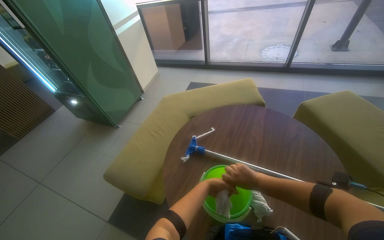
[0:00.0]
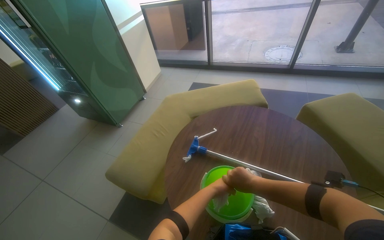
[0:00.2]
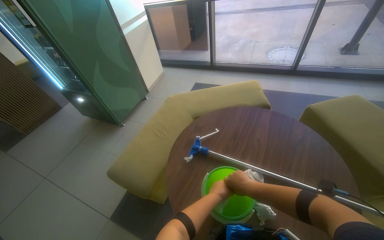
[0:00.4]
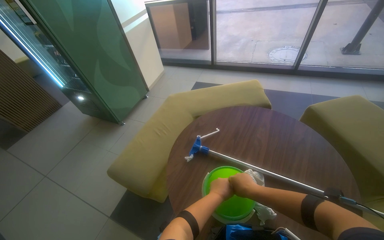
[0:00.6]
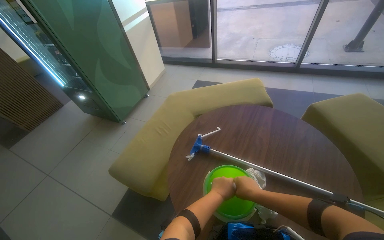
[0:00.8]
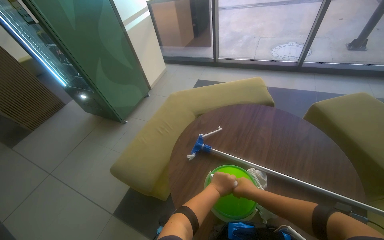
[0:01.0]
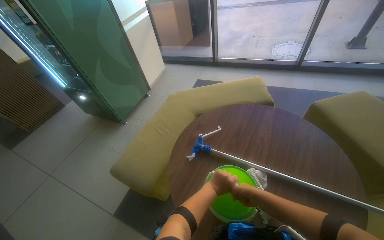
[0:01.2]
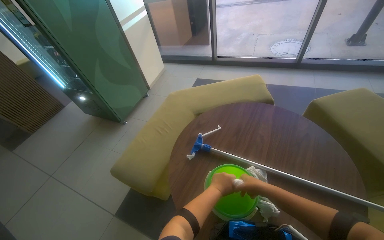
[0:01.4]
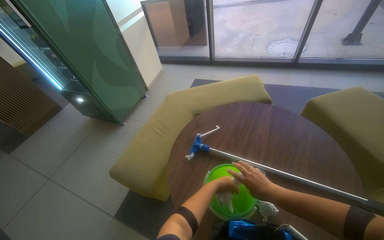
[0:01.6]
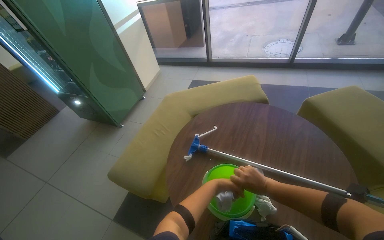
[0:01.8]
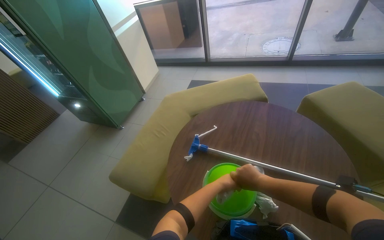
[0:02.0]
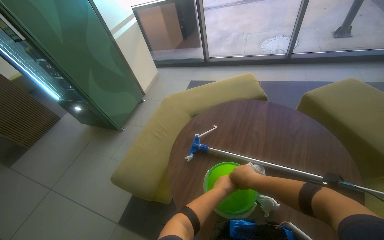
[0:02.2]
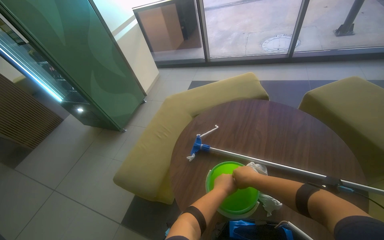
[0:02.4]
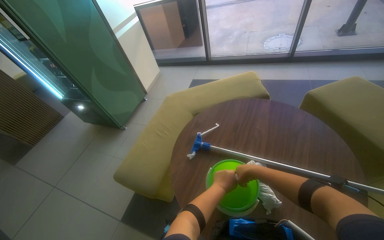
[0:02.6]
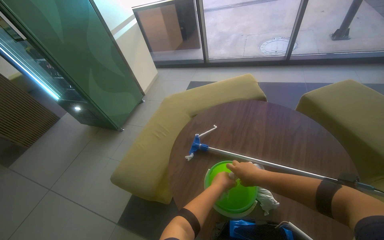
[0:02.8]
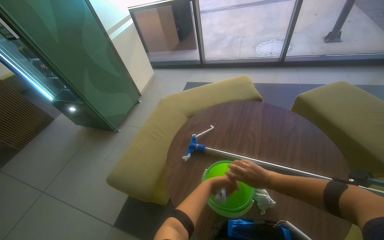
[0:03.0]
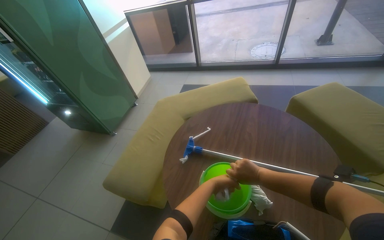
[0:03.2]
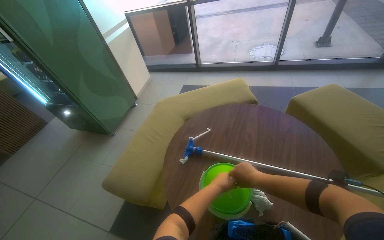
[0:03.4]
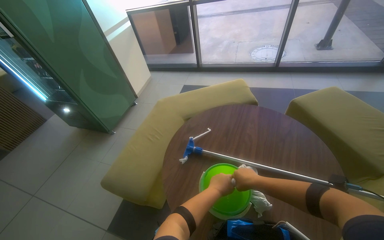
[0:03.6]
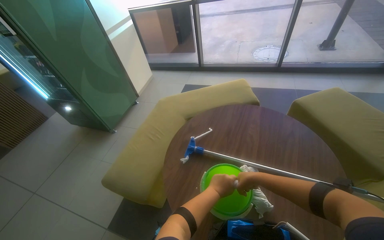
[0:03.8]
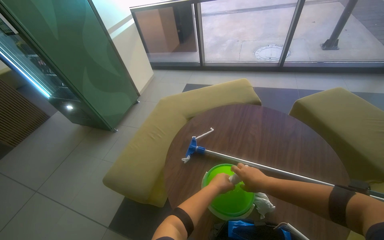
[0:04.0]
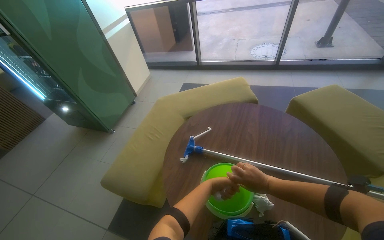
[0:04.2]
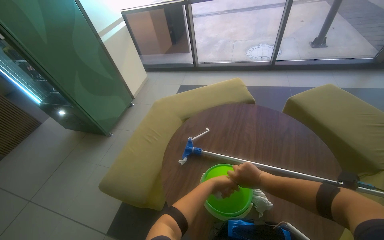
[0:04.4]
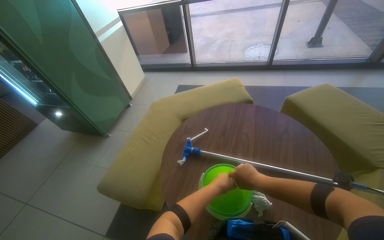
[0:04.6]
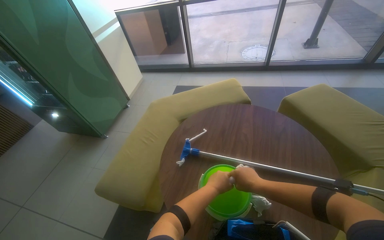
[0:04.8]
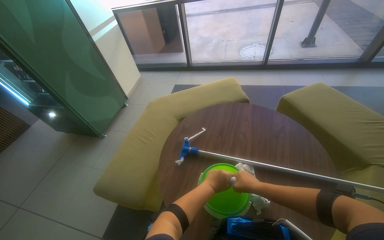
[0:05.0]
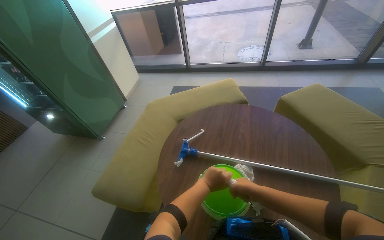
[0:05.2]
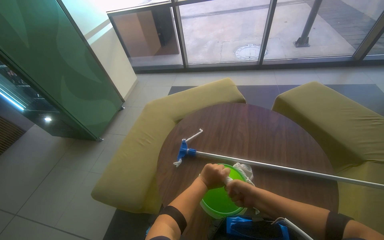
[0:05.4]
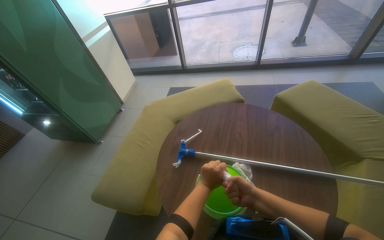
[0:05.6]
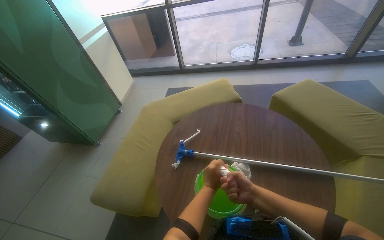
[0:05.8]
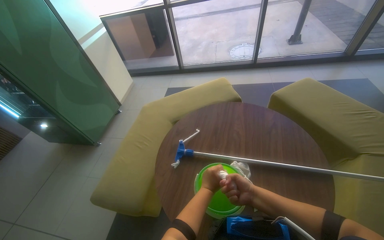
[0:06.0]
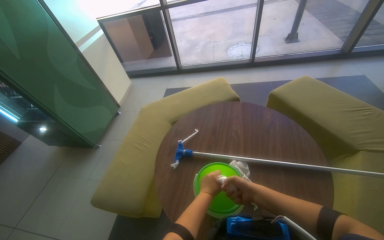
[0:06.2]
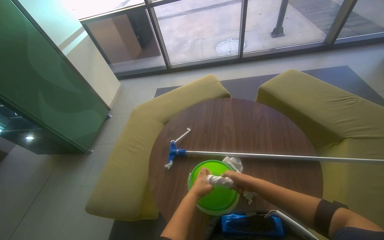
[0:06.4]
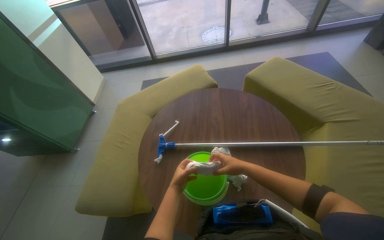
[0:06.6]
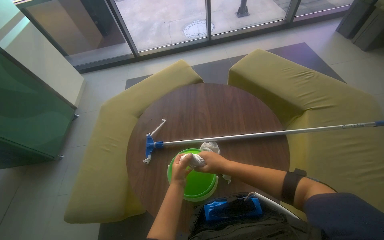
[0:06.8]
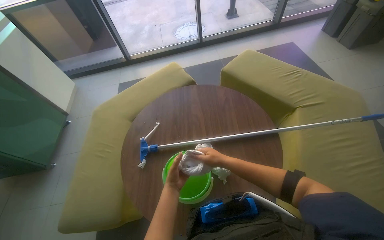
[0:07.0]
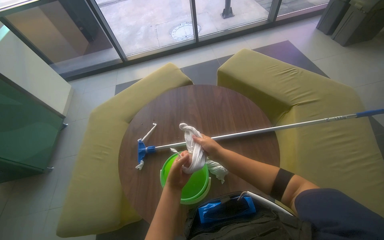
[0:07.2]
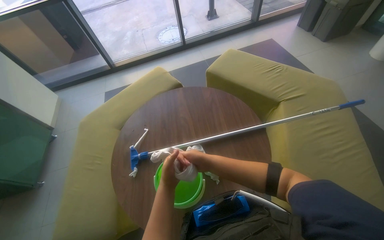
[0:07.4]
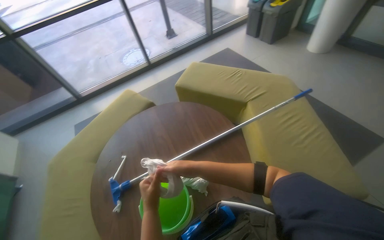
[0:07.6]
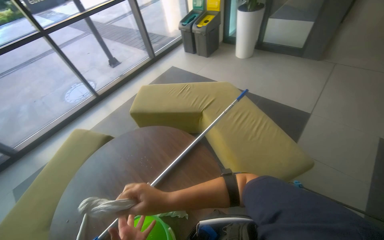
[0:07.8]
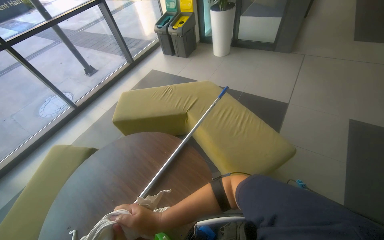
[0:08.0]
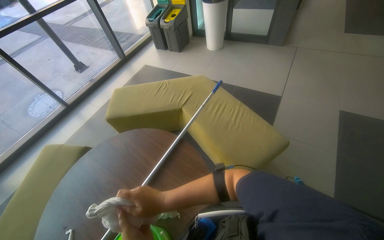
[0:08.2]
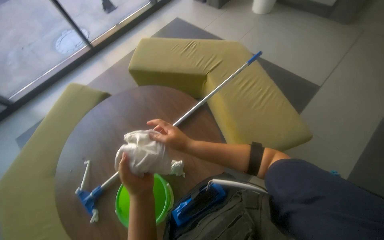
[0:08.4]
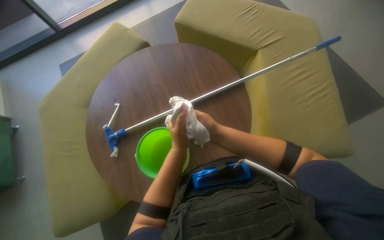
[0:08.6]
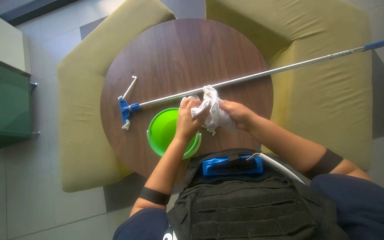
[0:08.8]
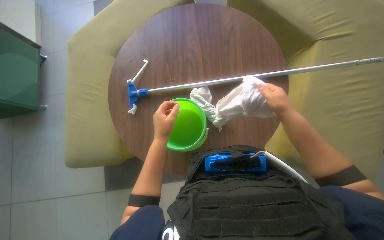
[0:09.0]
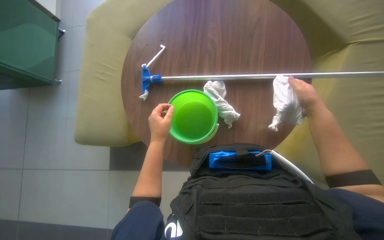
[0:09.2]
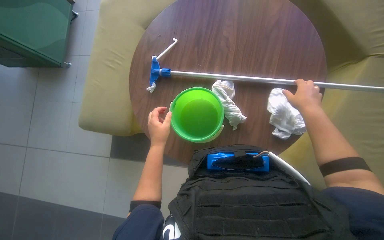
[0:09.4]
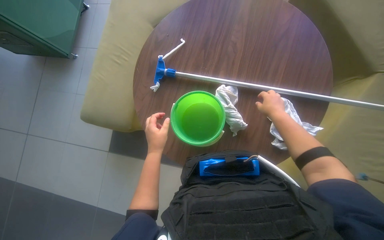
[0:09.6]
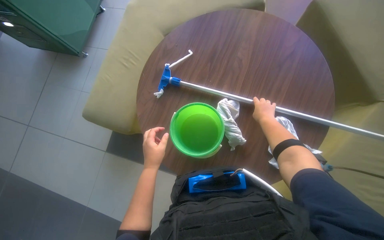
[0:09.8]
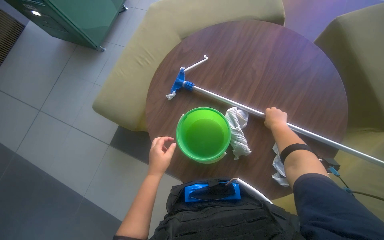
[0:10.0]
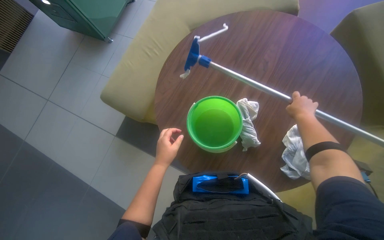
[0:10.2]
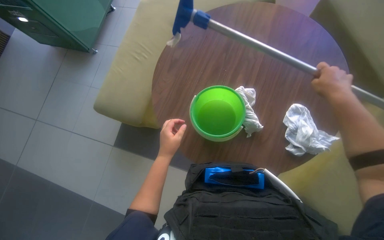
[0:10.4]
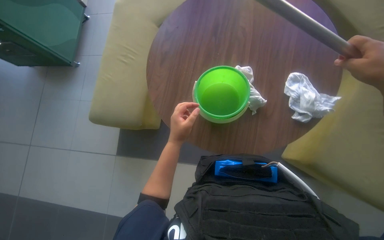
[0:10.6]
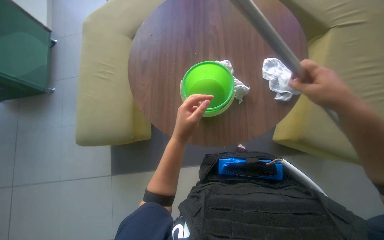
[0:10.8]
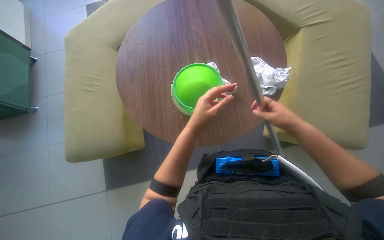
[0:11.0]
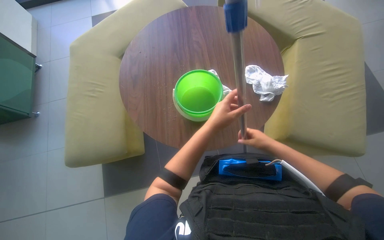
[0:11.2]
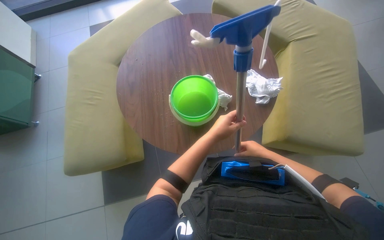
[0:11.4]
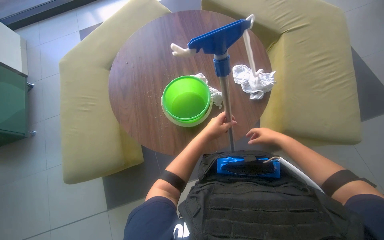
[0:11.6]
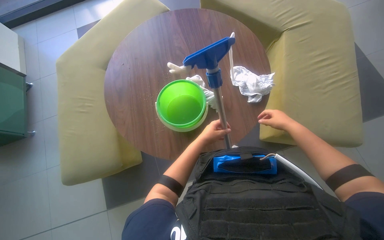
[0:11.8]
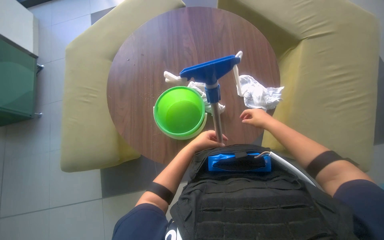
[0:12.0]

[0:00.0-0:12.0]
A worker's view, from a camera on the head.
Job: preparing cleaning supplies.
The whole recording: Wringing cleaning cloth. The worker wrings out a cleaning cloth in a green bucket.
0:00.0 to 0:01.6: The hands work in one place, with small movements.
0:01.6 to 0:03.0: The left hand moves nearer to the camera, roughly 10 cm.
0:03.0 to 0:06.0: The hands work in one place, with small movements.
0:06.0 to 0:07.6: The head turns to the right by about 40 degrees.
0:07.6 to 0:09.0: The camera pitches downward, by roughly 30 degrees.
0:09.0 to 0:10.4: The left hand heads down the picture, covering approximately 10 cm. The right hand goes some 15 cm up the picture, and travels farther from the camera and back again, approximately 20 cm each way.
0:10.4 to 0:12.0: Everything in view rotates some 30 degrees counterclockwise.

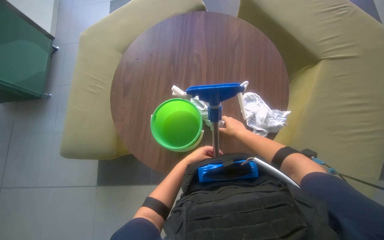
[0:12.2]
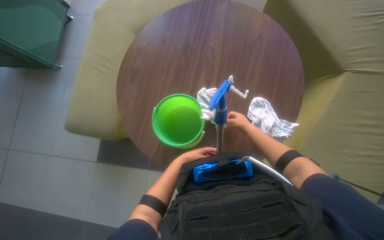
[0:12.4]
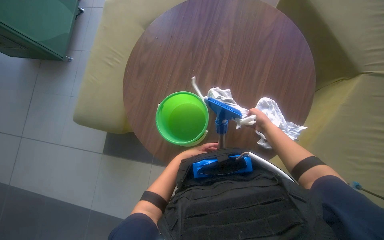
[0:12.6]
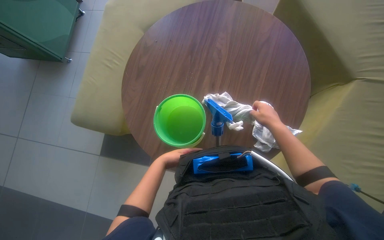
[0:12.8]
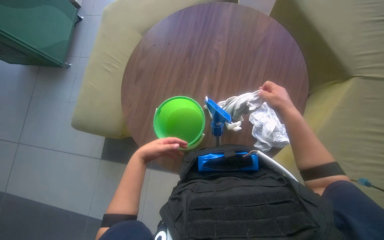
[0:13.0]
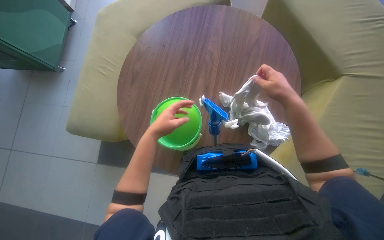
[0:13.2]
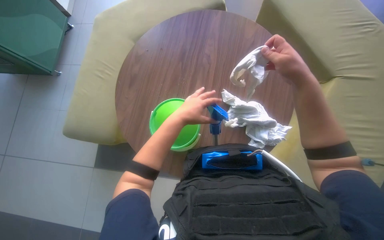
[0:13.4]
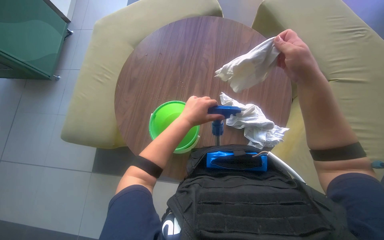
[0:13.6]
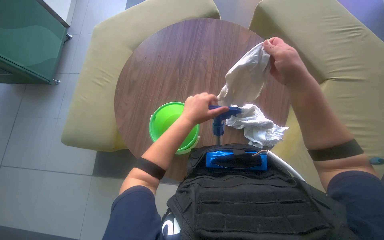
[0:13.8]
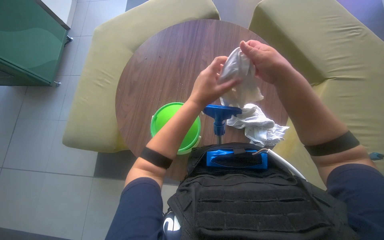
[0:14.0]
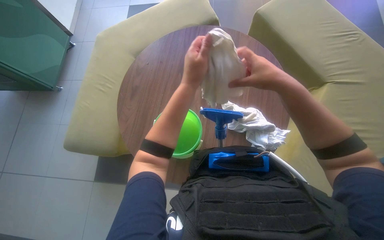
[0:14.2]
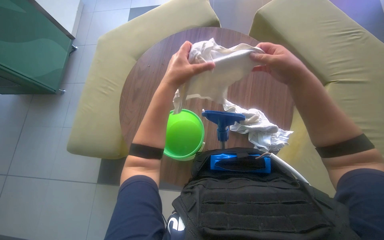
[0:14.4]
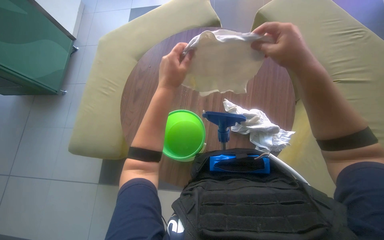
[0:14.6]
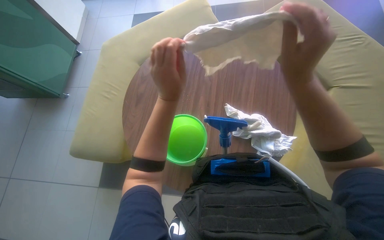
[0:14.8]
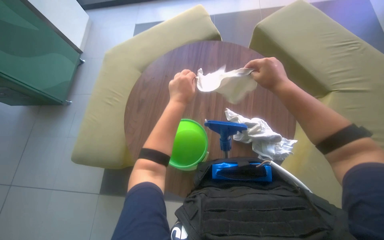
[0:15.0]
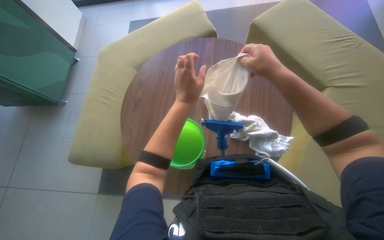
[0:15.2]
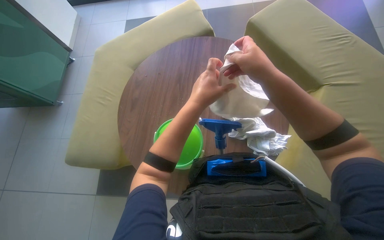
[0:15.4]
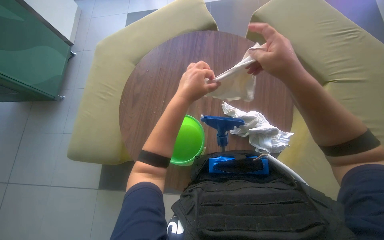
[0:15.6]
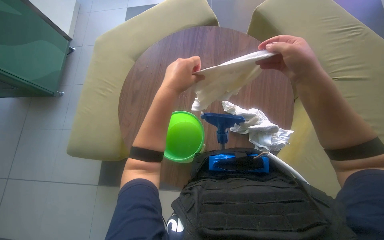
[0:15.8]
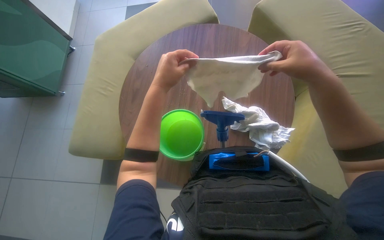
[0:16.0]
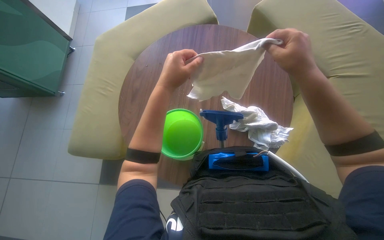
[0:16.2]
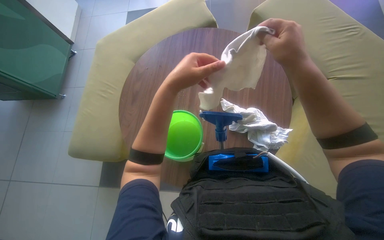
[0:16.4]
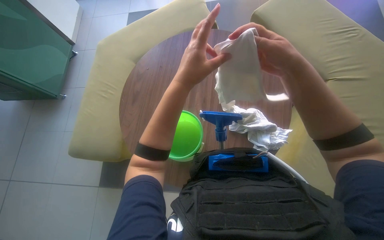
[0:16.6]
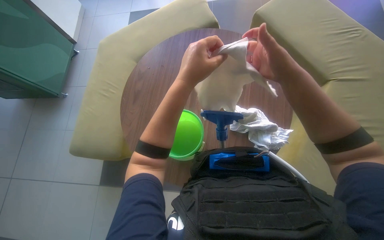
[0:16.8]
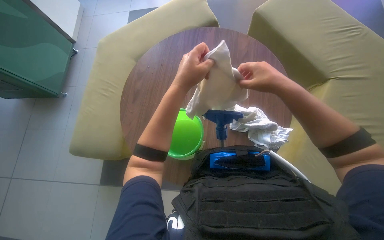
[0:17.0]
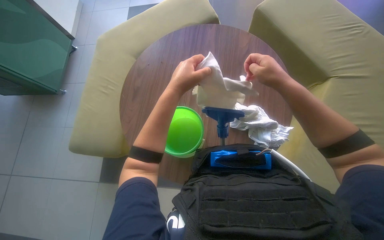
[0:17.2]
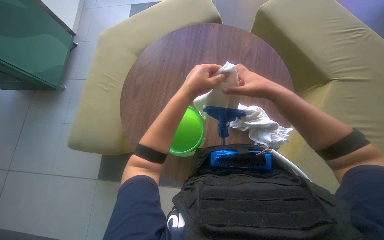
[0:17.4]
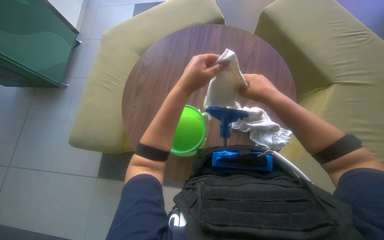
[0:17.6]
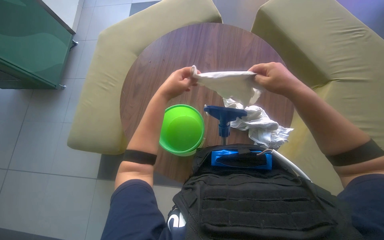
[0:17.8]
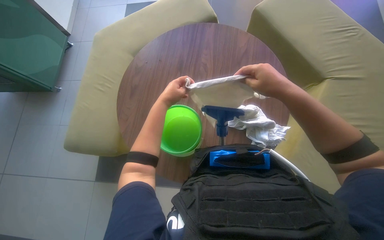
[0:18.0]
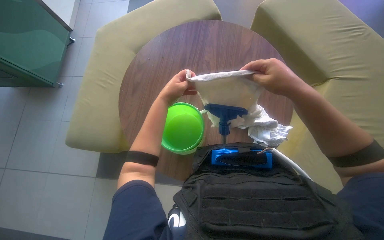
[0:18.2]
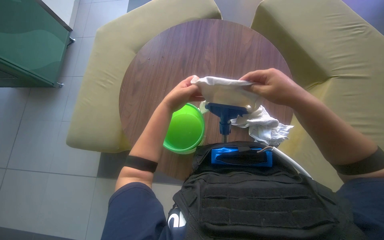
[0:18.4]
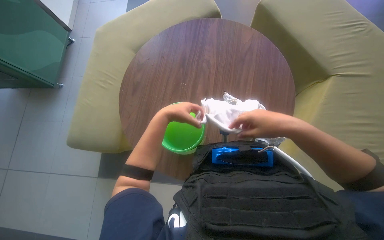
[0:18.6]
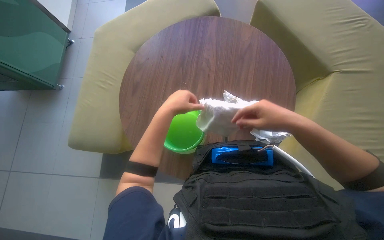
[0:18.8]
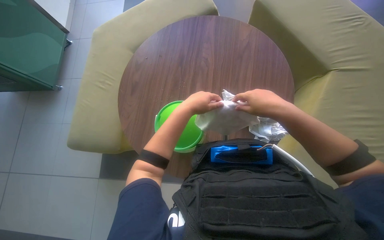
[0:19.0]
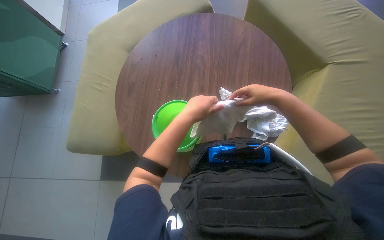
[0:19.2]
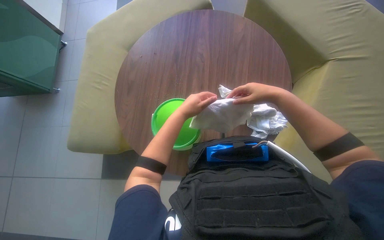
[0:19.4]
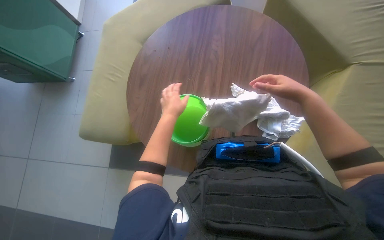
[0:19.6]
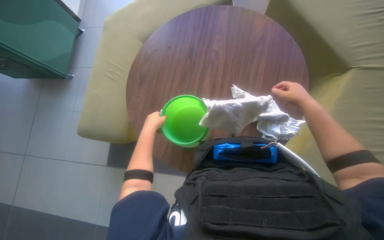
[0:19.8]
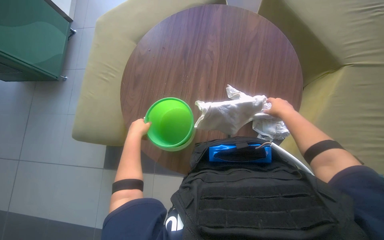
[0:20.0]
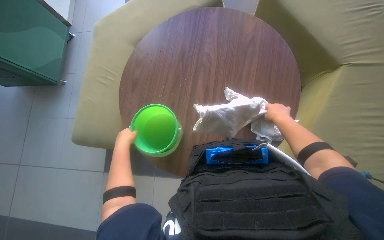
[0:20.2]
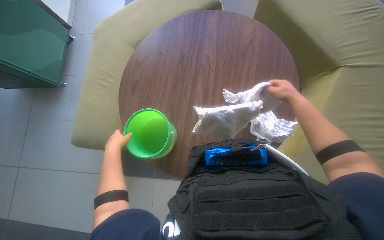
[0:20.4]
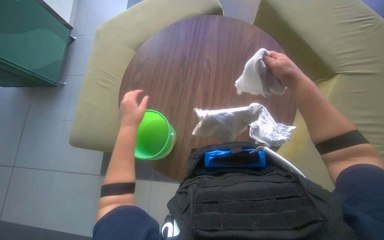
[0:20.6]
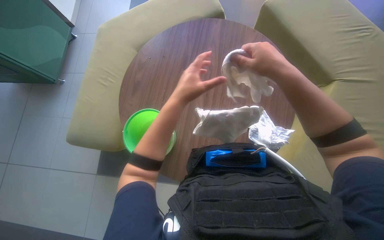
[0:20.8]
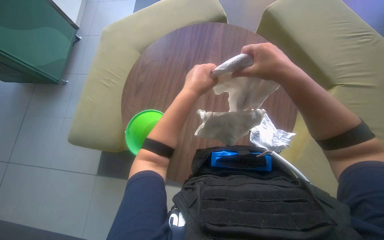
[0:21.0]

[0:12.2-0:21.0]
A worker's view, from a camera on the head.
Job: preparing cleaning supplies.
The whole recording: Wringing cleaning cloth. The worker wrings out a cleaning cloth in a green bucket.
0:12.2 to 0:13.6: The two hands go about 30 cm nearer to the camera and up the picture.
0:13.6 to 0:15.2: The right hand goes farther from the camera and returns, some 5 cm each way.
0:15.2 to 0:16.6: The hands work in one place, with small movements.
0:16.6 to 0:18.0: The left hand is displaced farther from the camera and to the left by approximately 20 cm. Meanwhile the right hand moves farther from the camera, about 10 cm.
0:18.0 to 0:19.6: The left hand heads down the picture, covering roughly 10 cm.
0:19.6 to 0:21.0: The left hand goes some 10 cm nearer to the camera, and moves some 20 cm to the left and comes back. The right hand travels farther from the camera and back again, about 15 cm each way.
